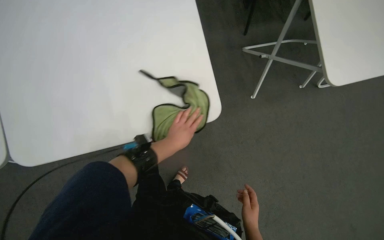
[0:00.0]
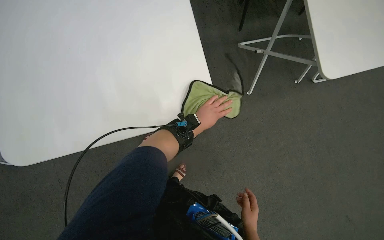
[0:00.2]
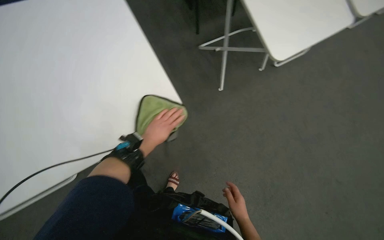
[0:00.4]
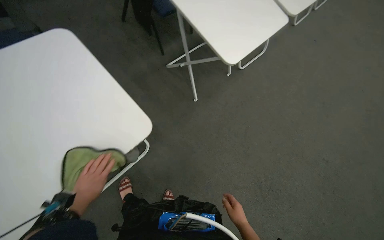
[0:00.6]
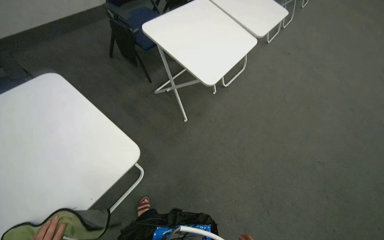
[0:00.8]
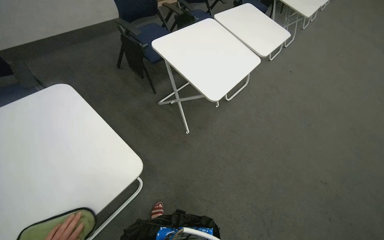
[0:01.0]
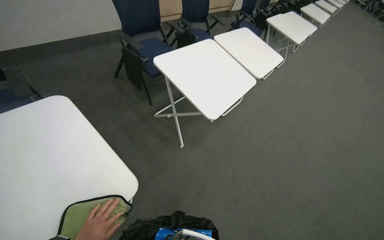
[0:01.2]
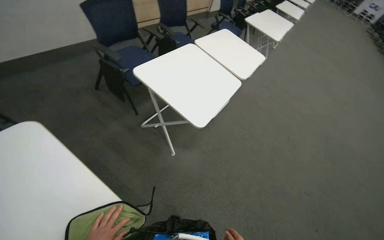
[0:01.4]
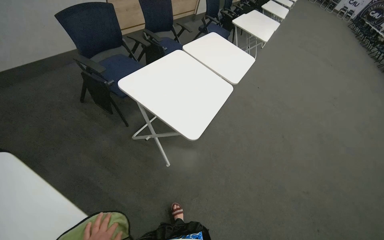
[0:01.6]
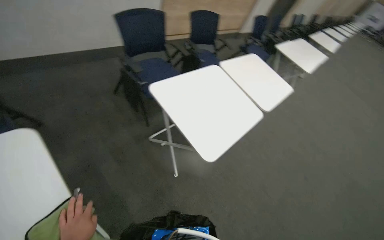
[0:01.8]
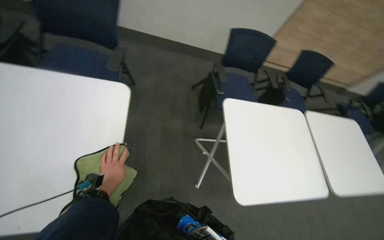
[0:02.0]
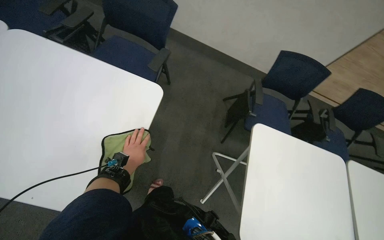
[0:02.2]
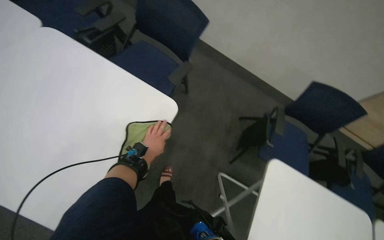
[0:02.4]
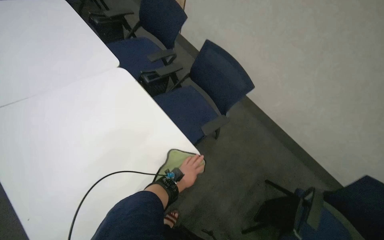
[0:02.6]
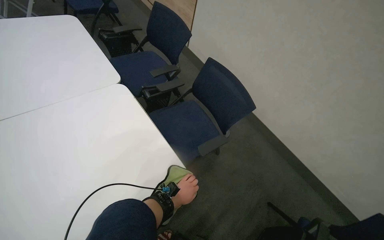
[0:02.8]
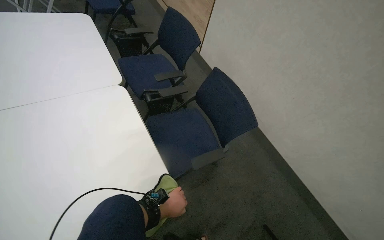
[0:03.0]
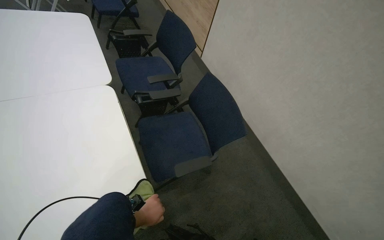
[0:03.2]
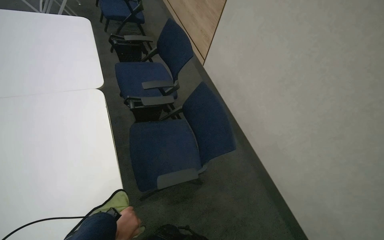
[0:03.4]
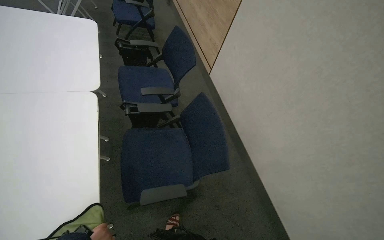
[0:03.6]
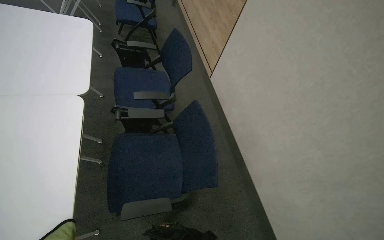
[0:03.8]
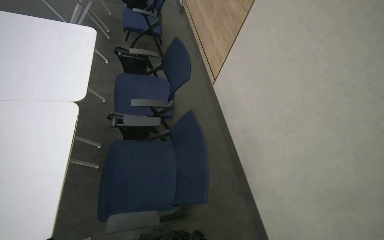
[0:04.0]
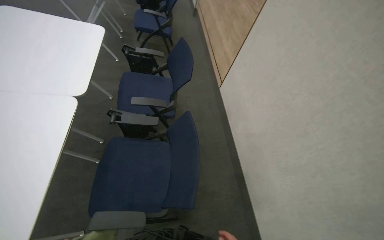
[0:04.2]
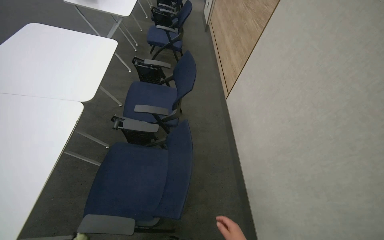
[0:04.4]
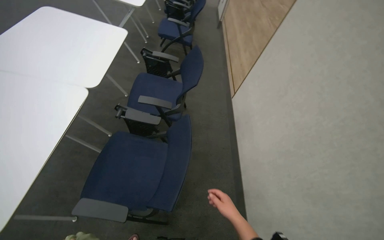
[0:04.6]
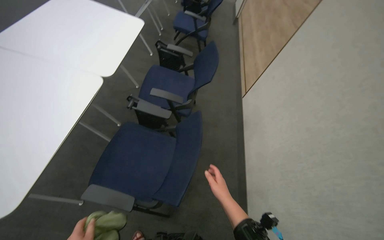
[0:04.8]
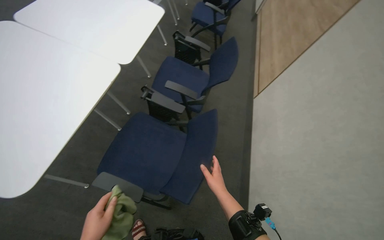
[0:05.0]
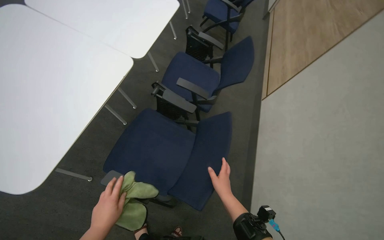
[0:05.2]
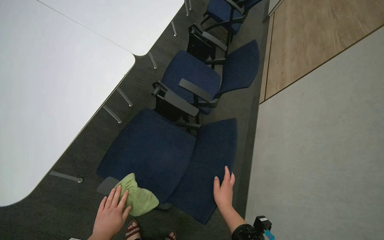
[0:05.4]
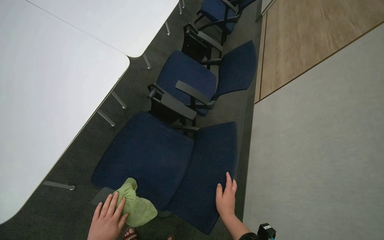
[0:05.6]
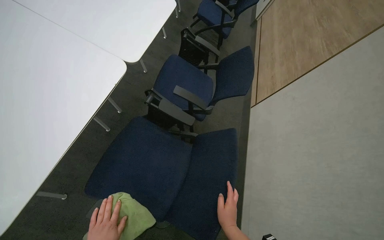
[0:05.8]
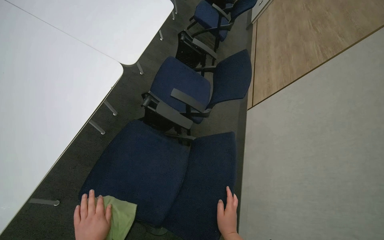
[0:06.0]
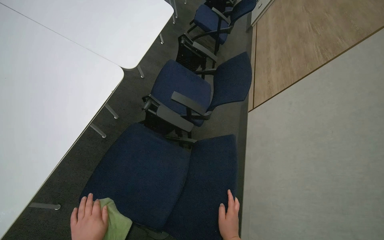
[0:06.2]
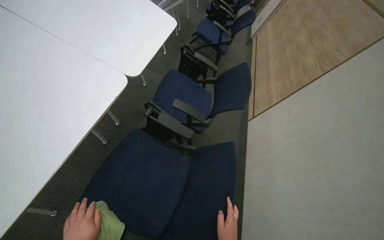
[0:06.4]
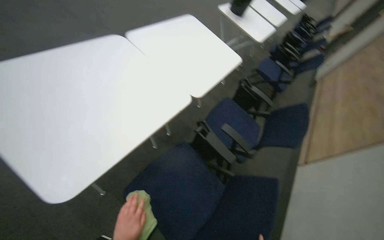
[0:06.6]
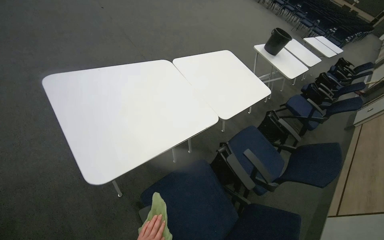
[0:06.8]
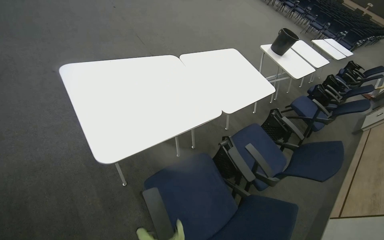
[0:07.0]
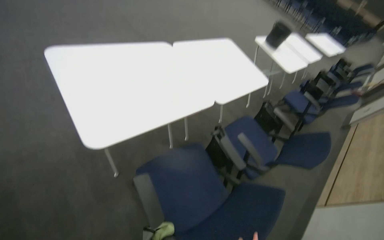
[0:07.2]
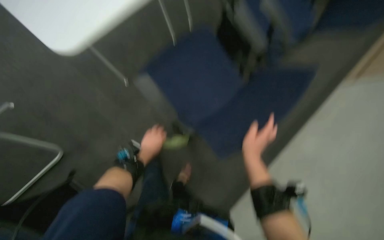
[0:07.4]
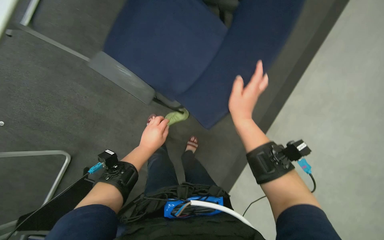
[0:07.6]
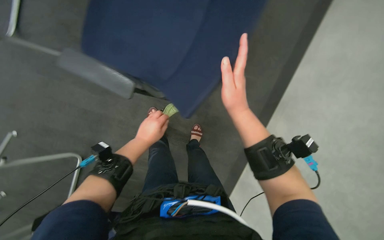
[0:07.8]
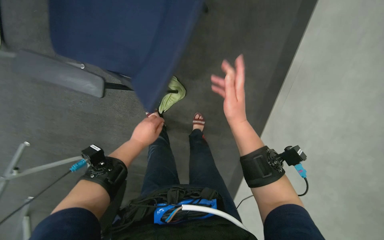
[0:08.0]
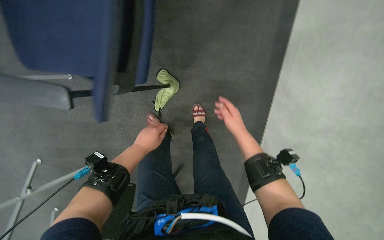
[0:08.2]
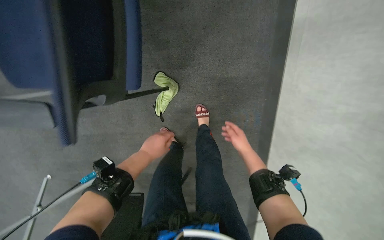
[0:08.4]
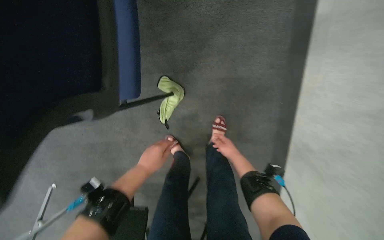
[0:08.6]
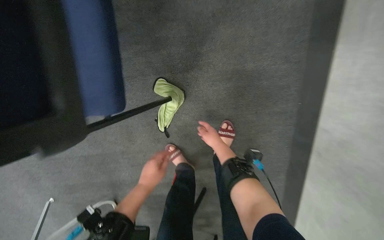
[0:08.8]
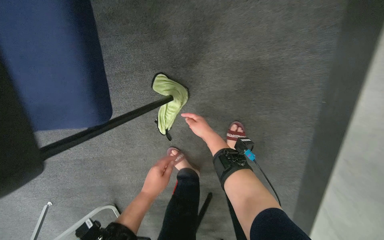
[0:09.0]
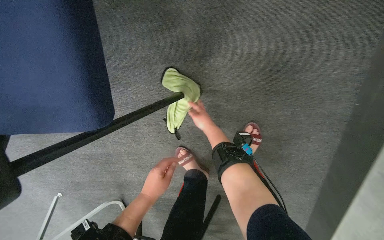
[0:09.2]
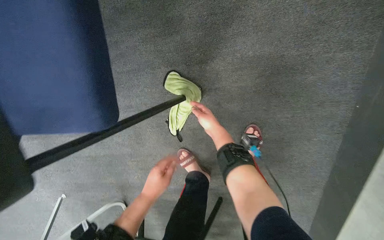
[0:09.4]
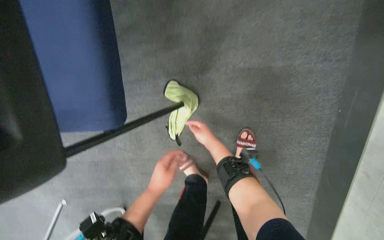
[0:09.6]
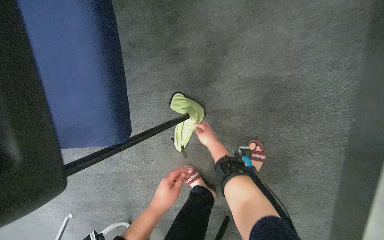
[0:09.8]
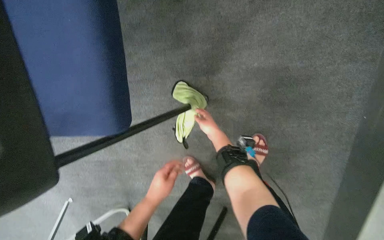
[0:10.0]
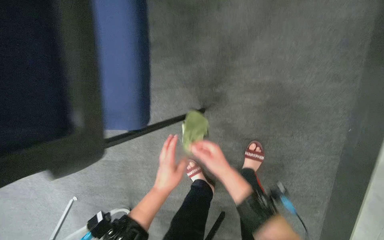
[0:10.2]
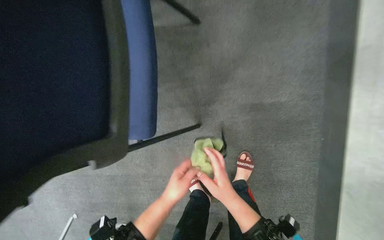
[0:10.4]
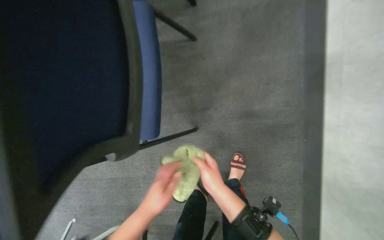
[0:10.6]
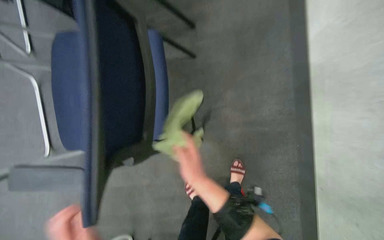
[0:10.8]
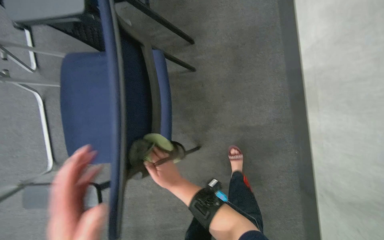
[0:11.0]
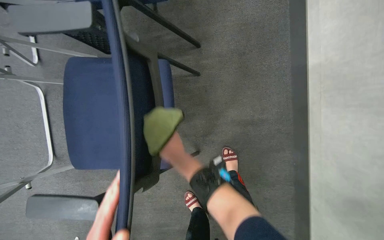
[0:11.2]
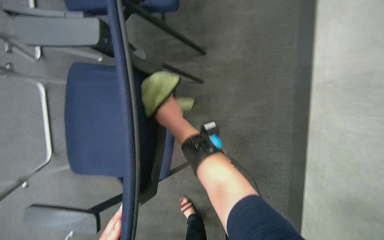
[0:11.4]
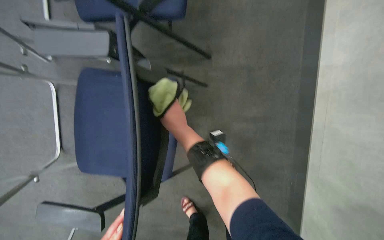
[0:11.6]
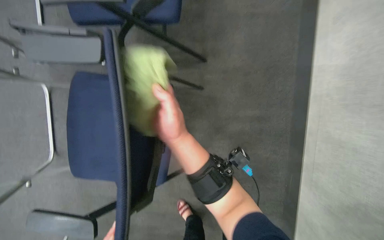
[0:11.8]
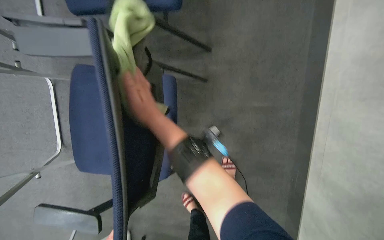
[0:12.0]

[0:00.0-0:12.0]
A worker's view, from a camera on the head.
Job: wiping surfaces.
The whole recording: Wiping conference room tables and chairs. The worker wipes down tables and chairs in the conference room, periodically rinsing the cloth.
0:00.0 to 0:01.6: The wearer's head swings roughly 45 degrees to the right. The view tilts roughly 20 degrees upward.
0:01.6 to 0:03.0: The wearer looks some 110 degrees further to the left. The wearer looks approximately 40 degrees further upward.
0:03.0 to 0:04.4: The camera is carried to the right, approximately 60 cm. The head turns to the left by approximately 30 degrees. The view tips upward by approximately 15 degrees.
0:06.0 to 0:07.6: The camera sweeps to the left, by about 35 degrees. The view tilts about 25 degrees downward.
0:07.6 to 0:09.0: The camera is carried roughly 50 cm. The camera sweeps to the left, by roughly 20 degrees. The wearer looks some 15 degrees further downward. The scene rotates counterclockwise by some 30 degrees.
0:09.0 to 0:10.4: The right hand travels nearer to the camera by some 25 cm.
0:10.4 to 0:12.0: The right hand goes approximately 50 cm up the picture and to the left.

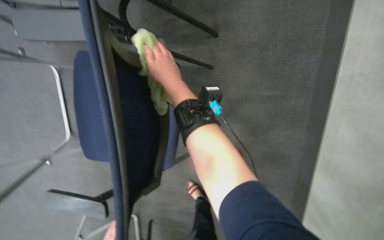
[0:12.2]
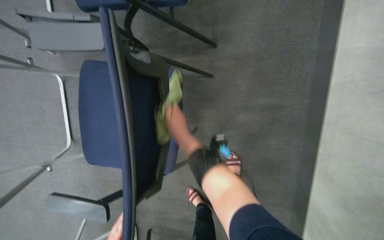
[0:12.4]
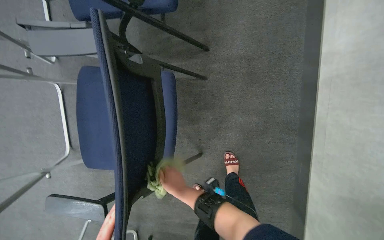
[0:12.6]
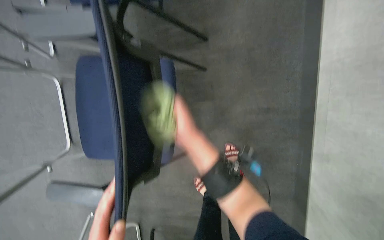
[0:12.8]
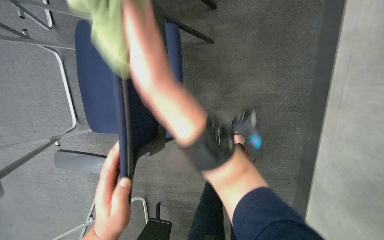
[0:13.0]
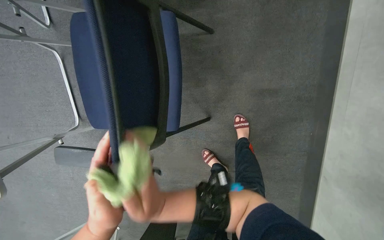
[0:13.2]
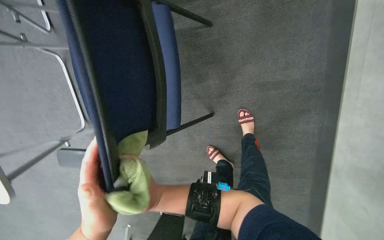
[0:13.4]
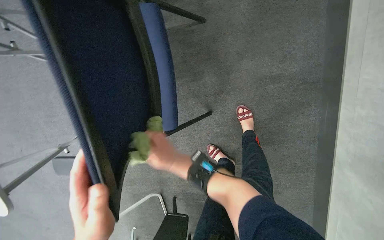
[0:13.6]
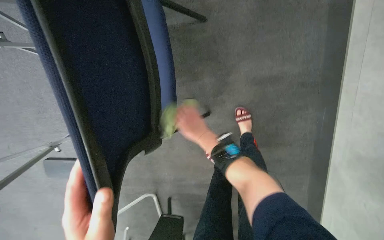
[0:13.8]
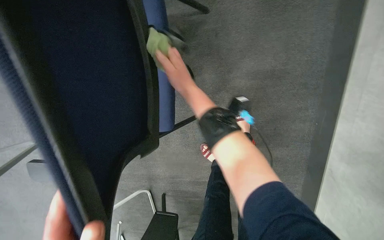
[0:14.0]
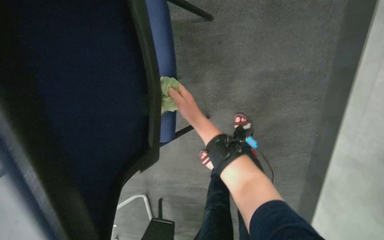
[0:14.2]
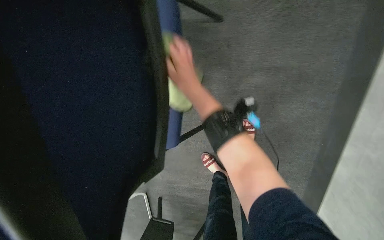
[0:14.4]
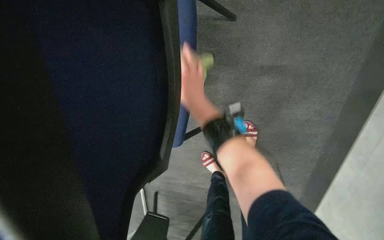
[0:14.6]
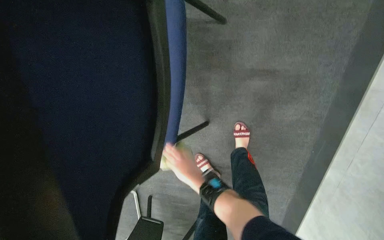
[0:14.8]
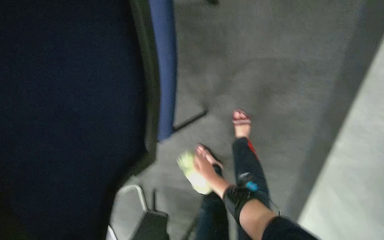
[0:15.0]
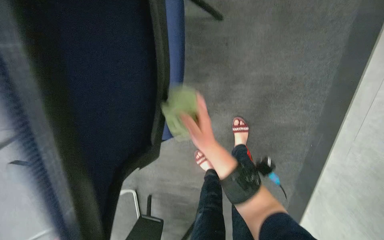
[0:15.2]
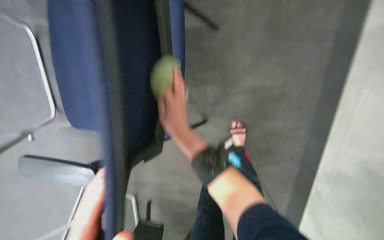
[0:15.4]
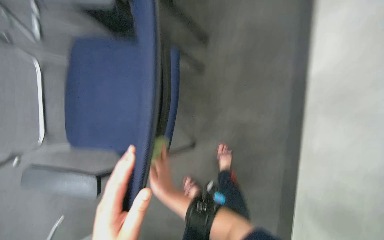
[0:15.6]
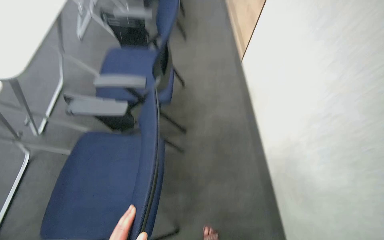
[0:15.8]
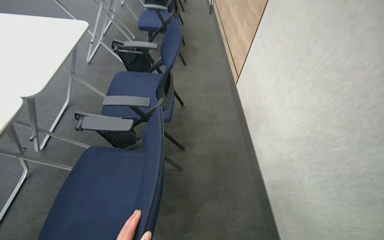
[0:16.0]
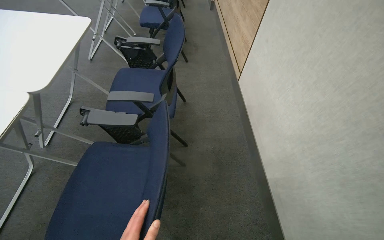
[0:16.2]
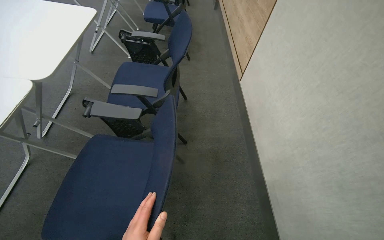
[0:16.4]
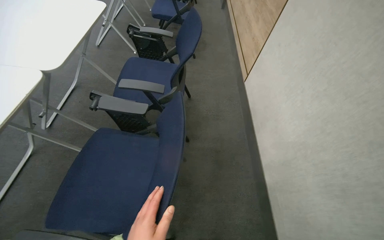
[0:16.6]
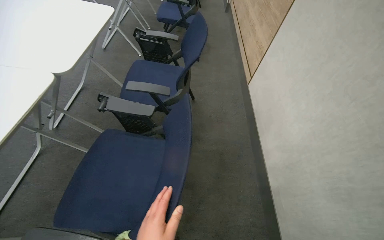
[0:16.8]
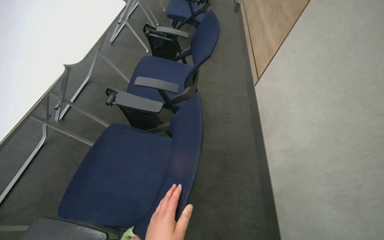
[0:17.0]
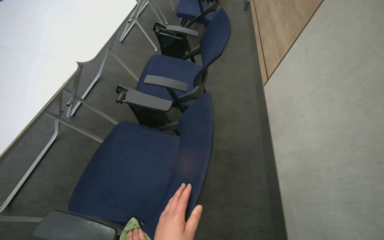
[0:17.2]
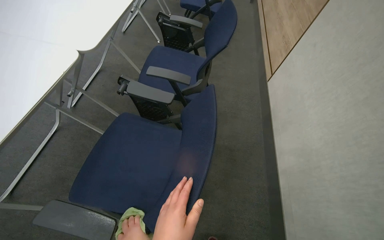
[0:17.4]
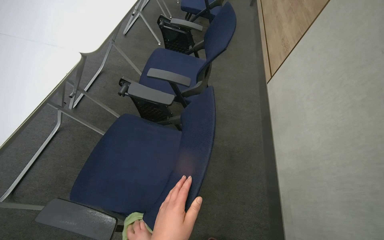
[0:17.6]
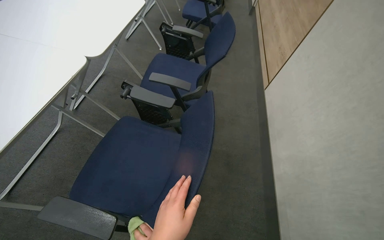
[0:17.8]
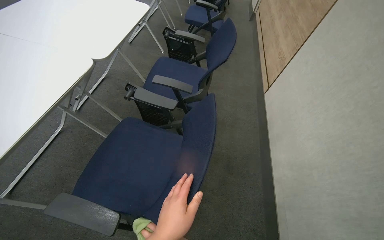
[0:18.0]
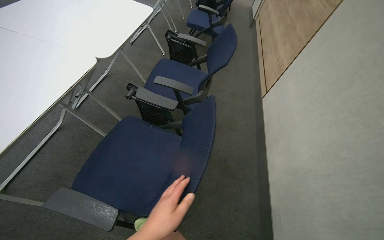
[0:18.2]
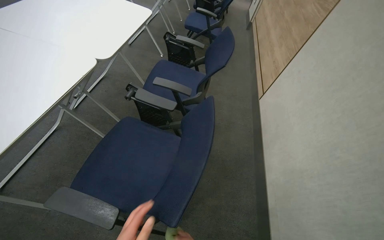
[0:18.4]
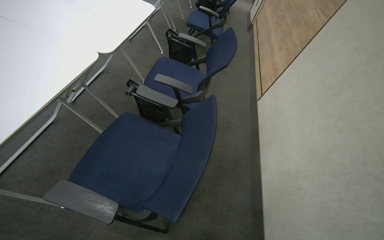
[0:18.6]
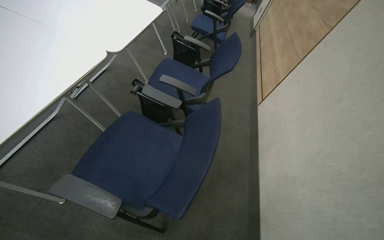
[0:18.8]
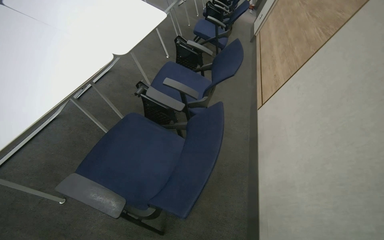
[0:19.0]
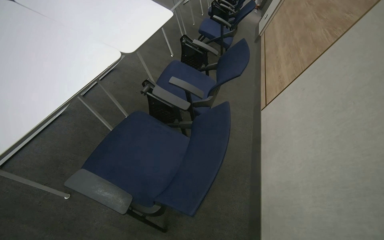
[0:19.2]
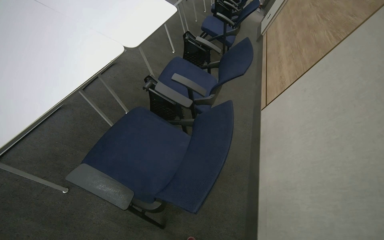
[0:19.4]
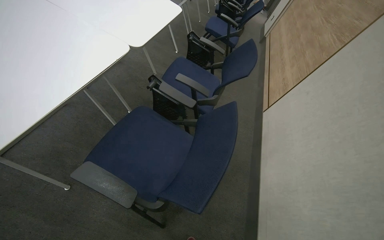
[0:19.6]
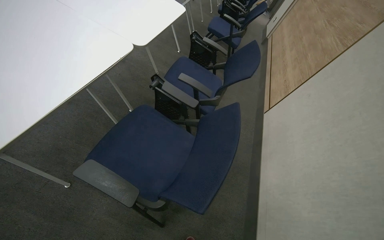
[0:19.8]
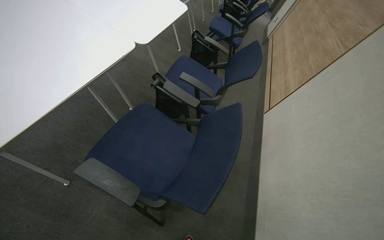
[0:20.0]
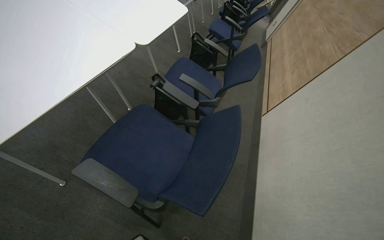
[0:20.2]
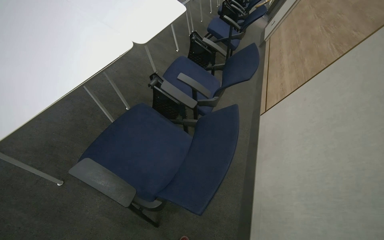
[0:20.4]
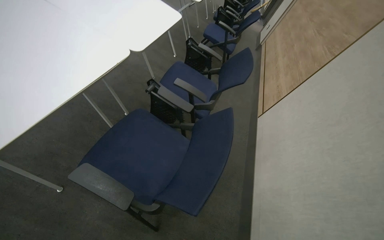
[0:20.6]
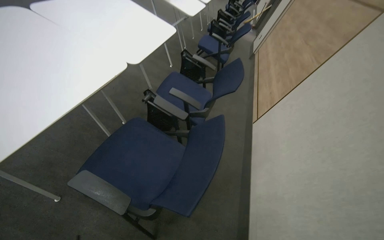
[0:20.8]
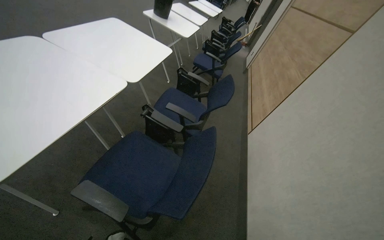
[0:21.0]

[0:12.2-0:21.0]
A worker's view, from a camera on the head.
Job: wiping surfaces.
The whole recording: Wiping conference room tables and chairs. The worker wipes down tables and chairs in the conference room, periodically rinsing the cloth.
0:12.2 to 0:13.6: The right hand goes up and down the picture, some 35 cm each way, reversing 3 times.
0:13.6 to 0:15.2: The right hand goes up and down the picture, about 30 cm each way, reversing 2 times.
0:15.2 to 0:16.6: The view tips upward by some 45 degrees.
